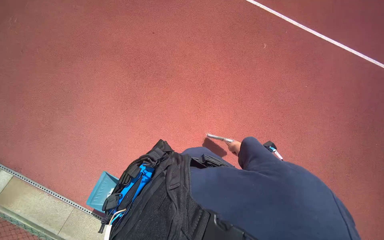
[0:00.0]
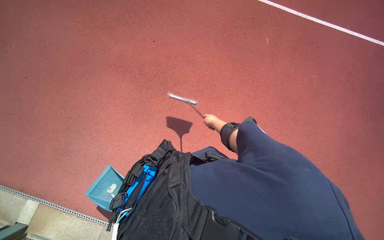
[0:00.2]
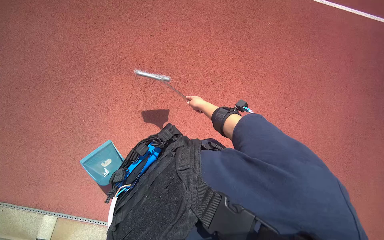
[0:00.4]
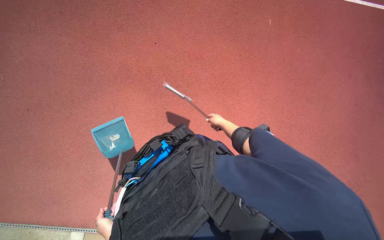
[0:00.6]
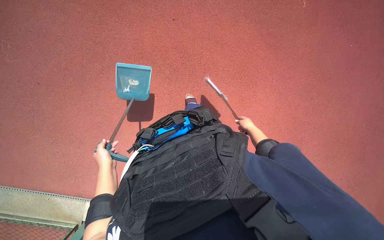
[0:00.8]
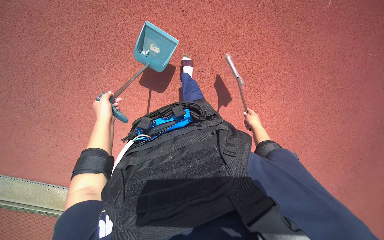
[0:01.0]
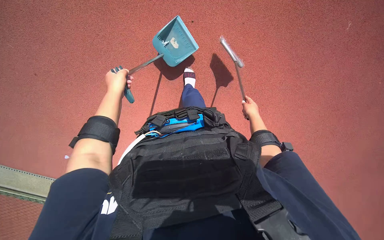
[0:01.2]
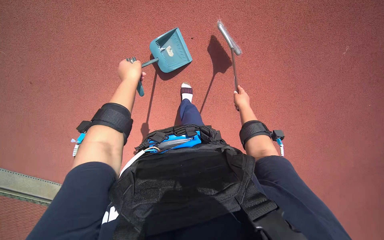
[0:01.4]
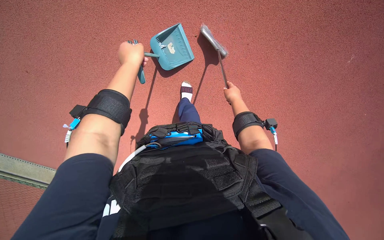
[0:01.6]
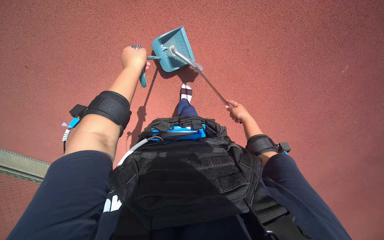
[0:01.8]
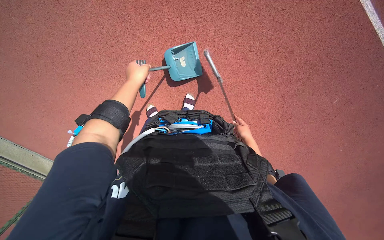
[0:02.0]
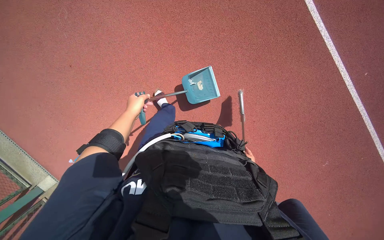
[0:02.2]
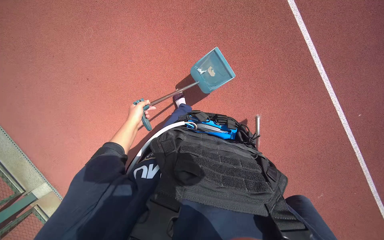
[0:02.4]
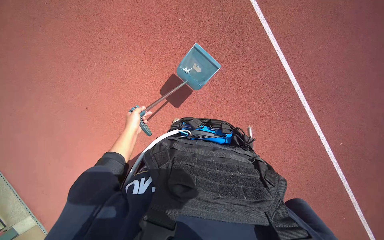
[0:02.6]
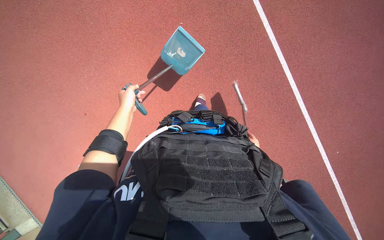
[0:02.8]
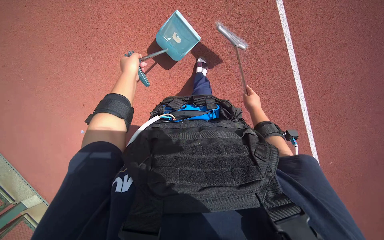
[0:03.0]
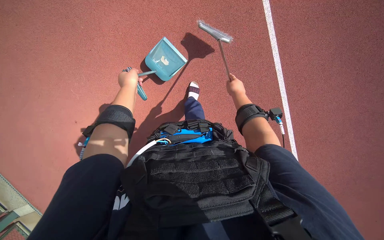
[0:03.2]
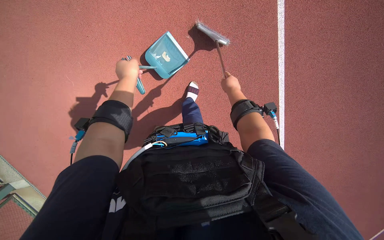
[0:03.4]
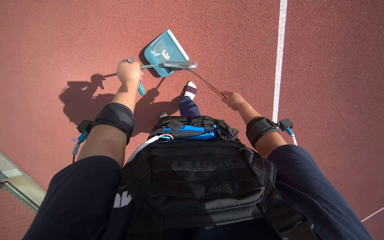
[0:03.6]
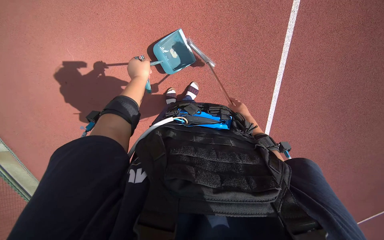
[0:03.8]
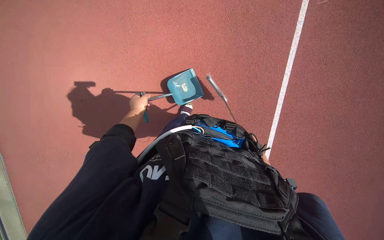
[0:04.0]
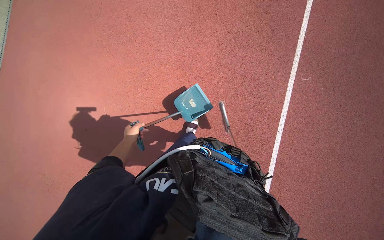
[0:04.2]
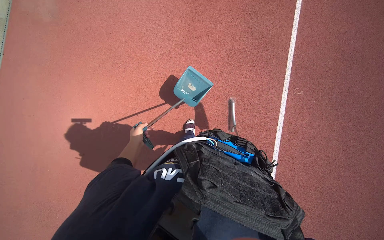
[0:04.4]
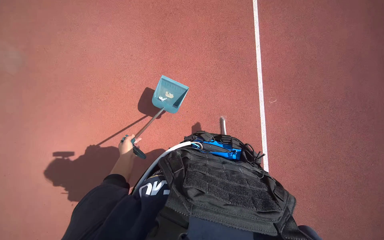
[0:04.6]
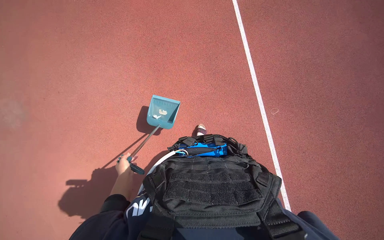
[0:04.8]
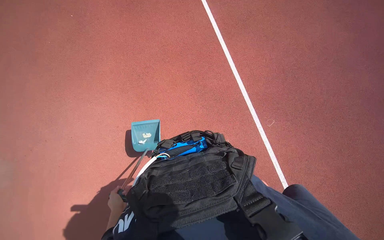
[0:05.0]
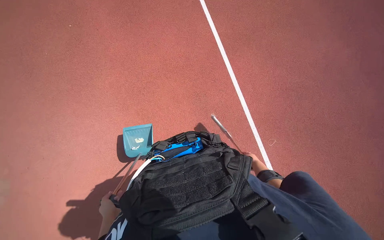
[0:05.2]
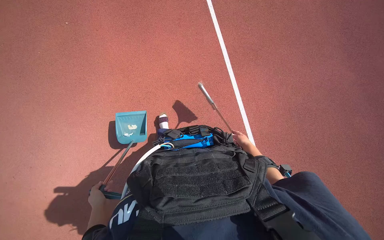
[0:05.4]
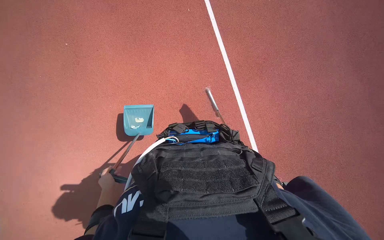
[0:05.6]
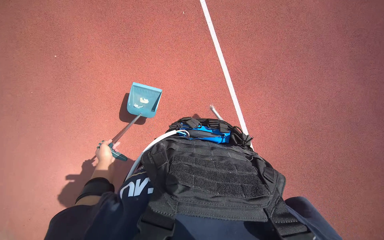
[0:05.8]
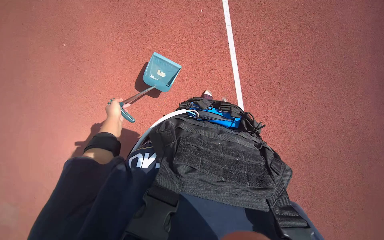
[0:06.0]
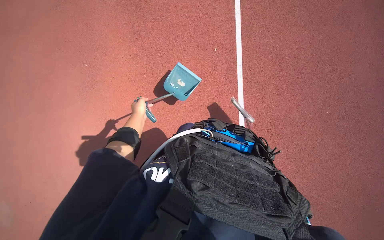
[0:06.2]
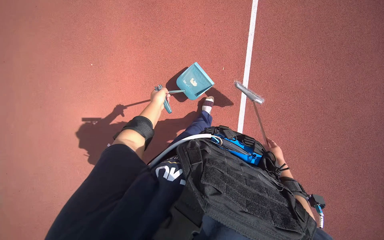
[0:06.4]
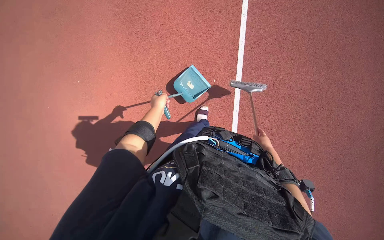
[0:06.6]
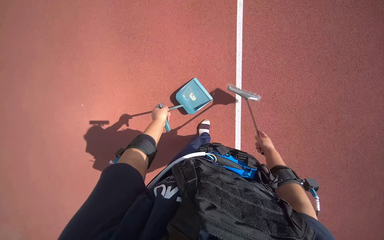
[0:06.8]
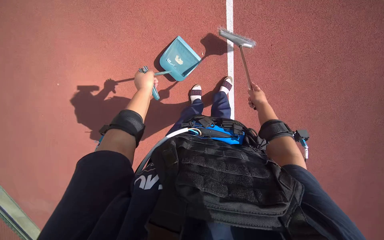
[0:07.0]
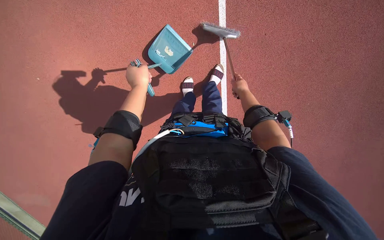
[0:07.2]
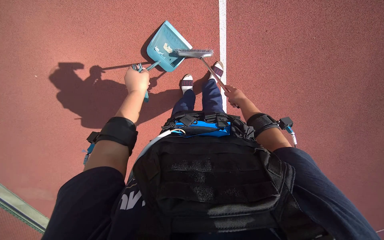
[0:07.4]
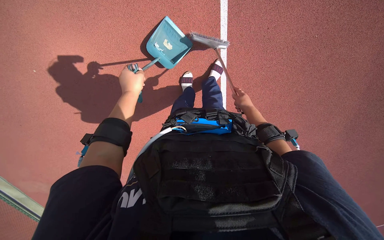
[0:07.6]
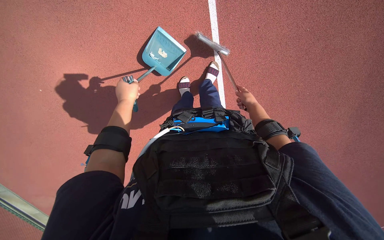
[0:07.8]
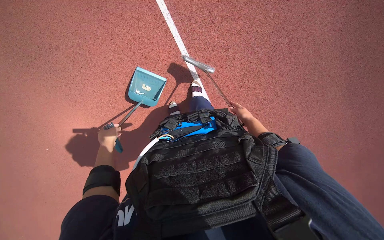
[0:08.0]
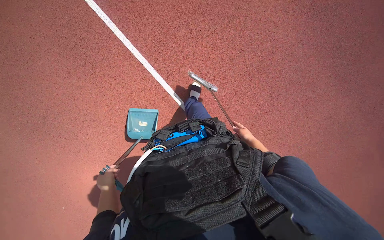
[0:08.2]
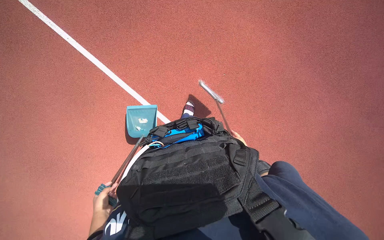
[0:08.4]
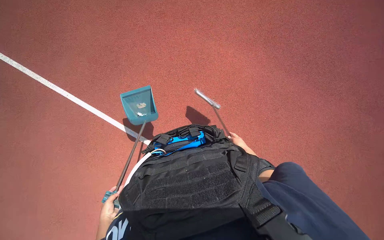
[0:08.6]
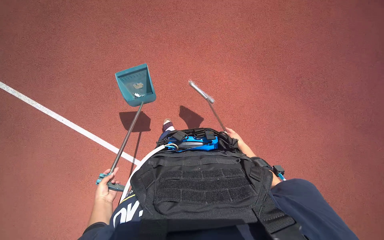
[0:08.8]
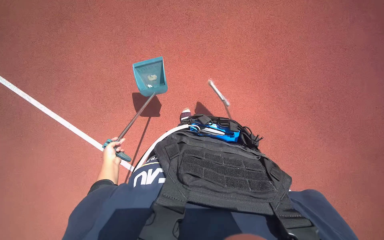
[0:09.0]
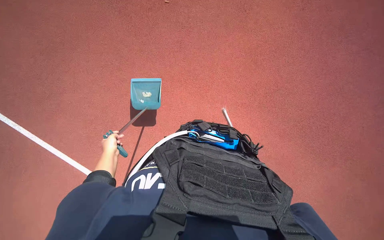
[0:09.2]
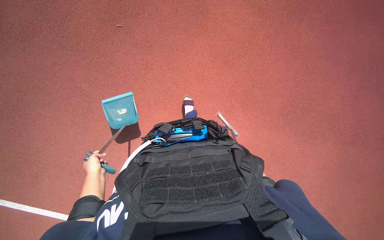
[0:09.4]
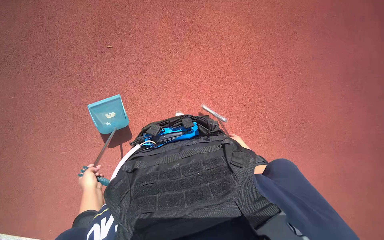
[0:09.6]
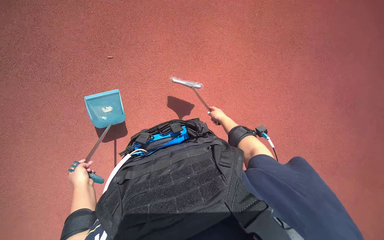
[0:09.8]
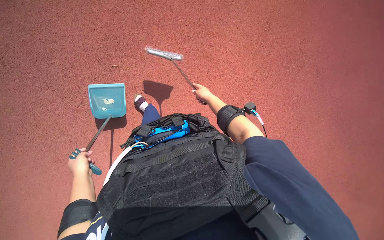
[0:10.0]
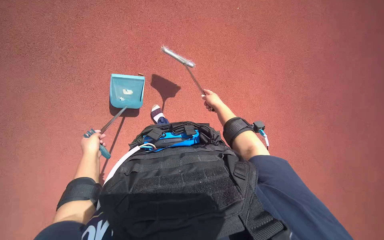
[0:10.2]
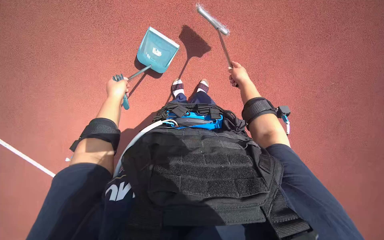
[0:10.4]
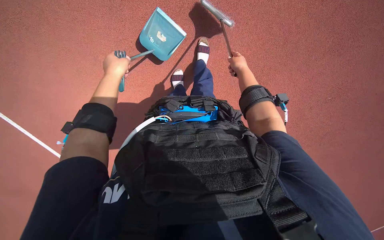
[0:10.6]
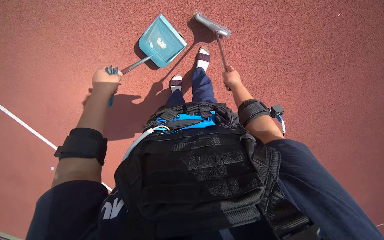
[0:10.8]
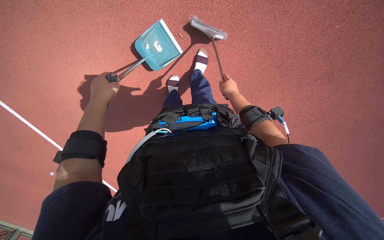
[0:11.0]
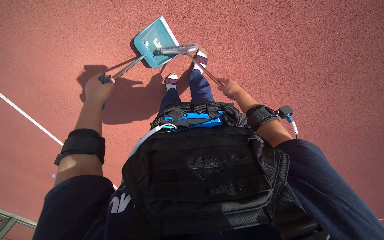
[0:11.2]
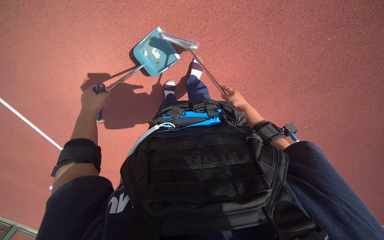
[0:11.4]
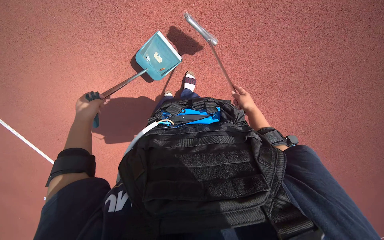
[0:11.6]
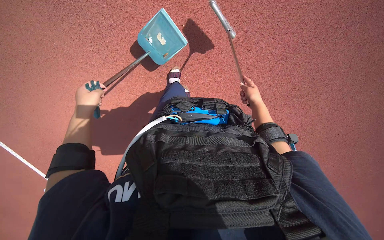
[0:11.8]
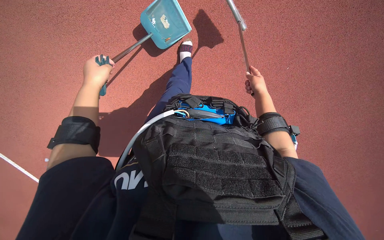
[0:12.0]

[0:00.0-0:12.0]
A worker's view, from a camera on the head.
Job: preparing cleaning supplies.
The whole recording: Assembling and disassembling cleaning tools. The worker is collecting waste from the work area. and repeatedly assembles and disassembles the broom and dustpan.
1.6 to 3.0 s: The left hand moves roughly 20 cm down the picture and comes back; the right hand goes down the picture and returns, approximately 25 cm each way.
3.0 to 4.4 s: The wearer looks about 40 degrees further upward. The scene rotates clockwise by roughly 35 degrees.
4.4 to 6.0 s: The wearer moves about 40 cm.
6.0 to 7.6 s: The wearer looks about 15 degrees further downward. The left hand goes approximately 20 cm to the right.
7.6 to 9.0 s: The view tilts approximately 40 degrees upward. The scene turns some 45 degrees counterclockwise in the picture.
9.0 to 10.4 s: Both hands travel together up the picture, some 40 cm.
10.4 to 12.0 s: The view tilts approximately 15 degrees upward. The left hand moves roughly 5 cm down the picture and comes back. The right hand moves to the right, about 20 cm.

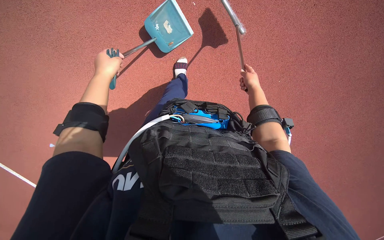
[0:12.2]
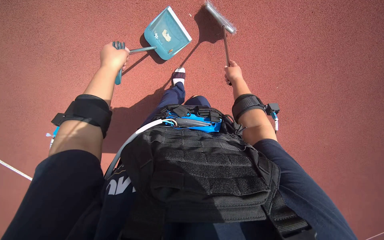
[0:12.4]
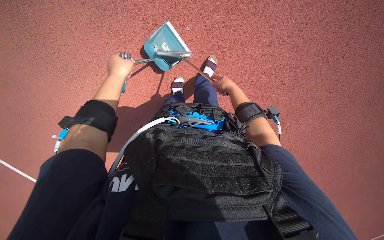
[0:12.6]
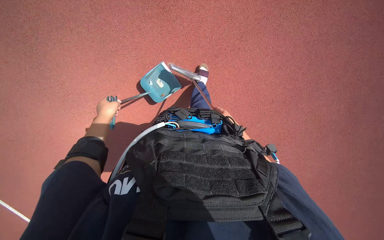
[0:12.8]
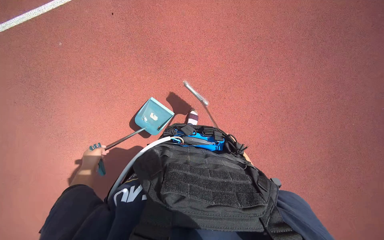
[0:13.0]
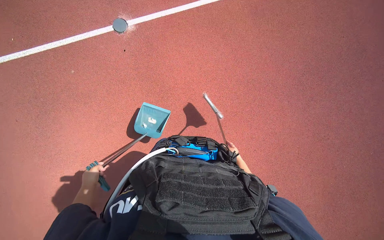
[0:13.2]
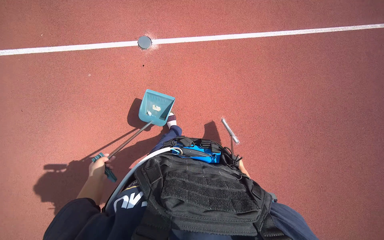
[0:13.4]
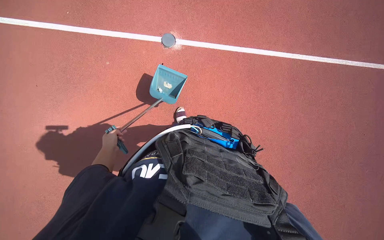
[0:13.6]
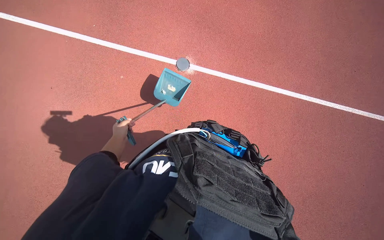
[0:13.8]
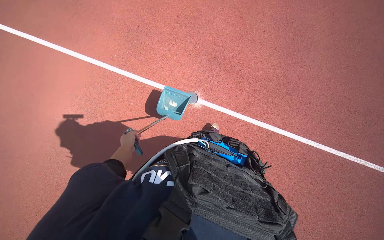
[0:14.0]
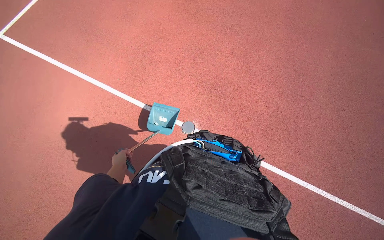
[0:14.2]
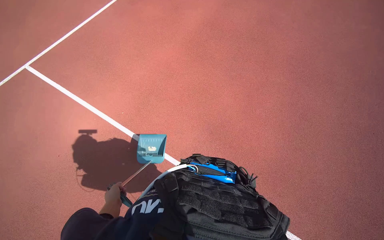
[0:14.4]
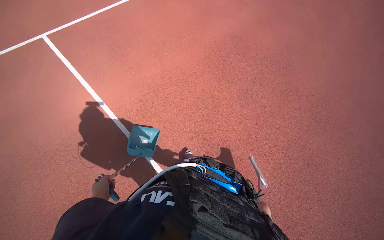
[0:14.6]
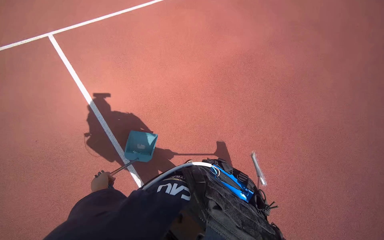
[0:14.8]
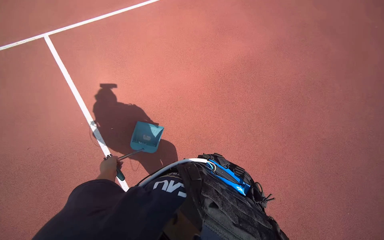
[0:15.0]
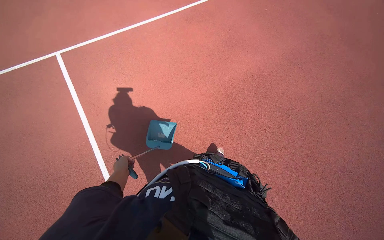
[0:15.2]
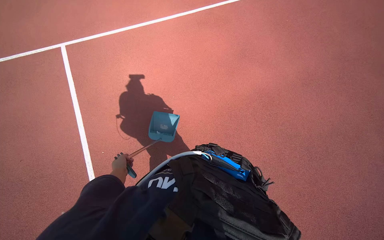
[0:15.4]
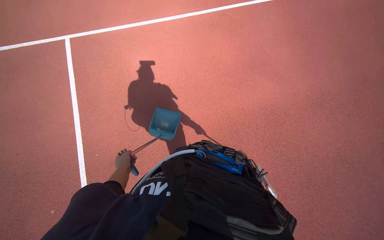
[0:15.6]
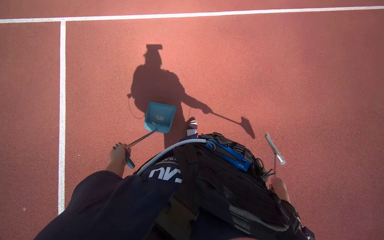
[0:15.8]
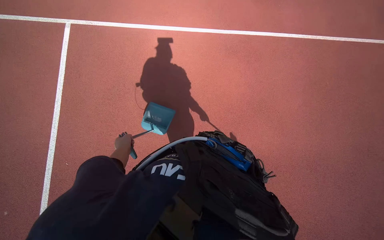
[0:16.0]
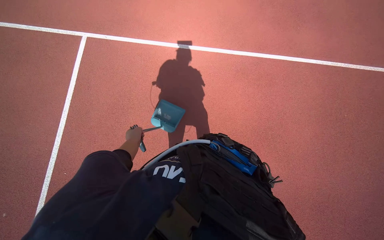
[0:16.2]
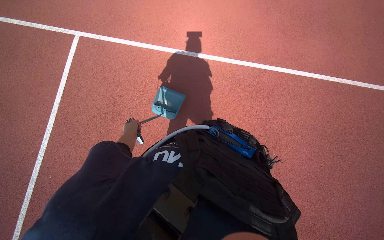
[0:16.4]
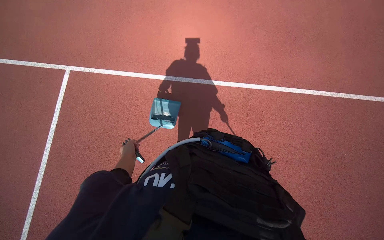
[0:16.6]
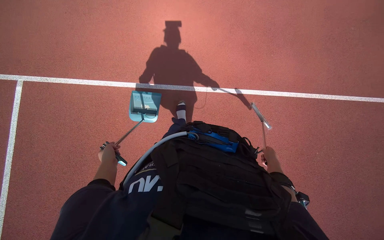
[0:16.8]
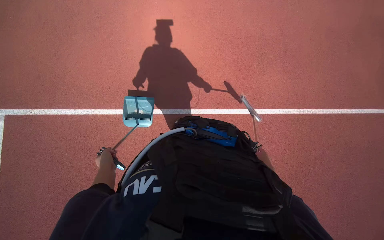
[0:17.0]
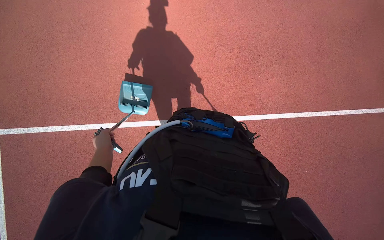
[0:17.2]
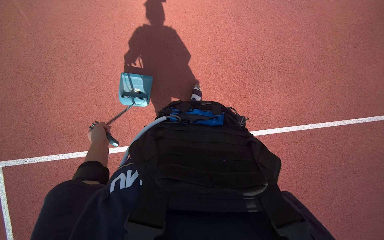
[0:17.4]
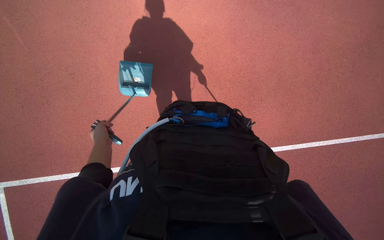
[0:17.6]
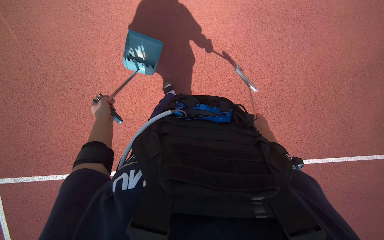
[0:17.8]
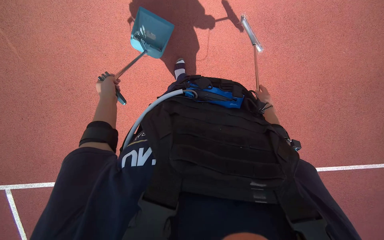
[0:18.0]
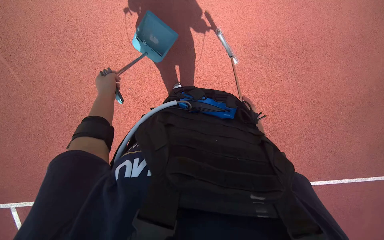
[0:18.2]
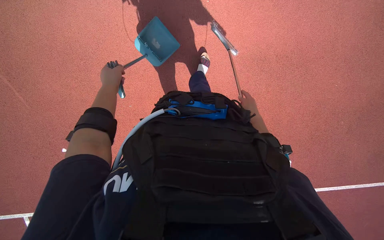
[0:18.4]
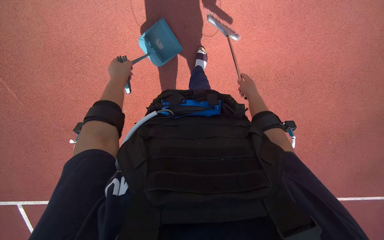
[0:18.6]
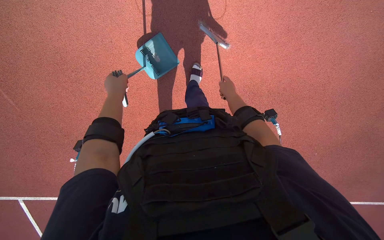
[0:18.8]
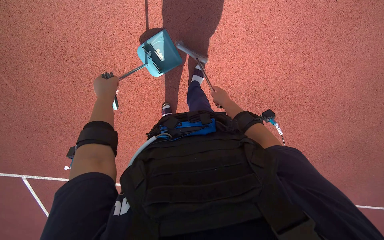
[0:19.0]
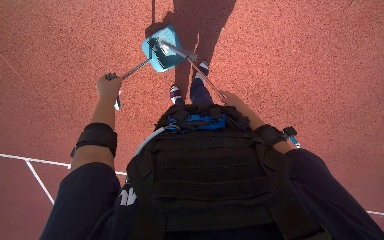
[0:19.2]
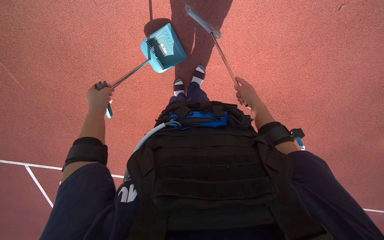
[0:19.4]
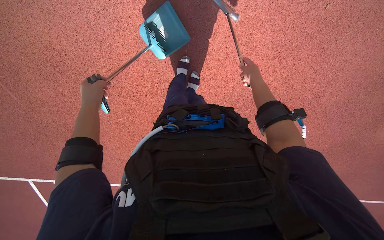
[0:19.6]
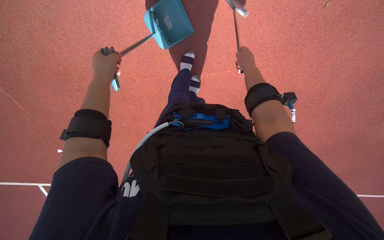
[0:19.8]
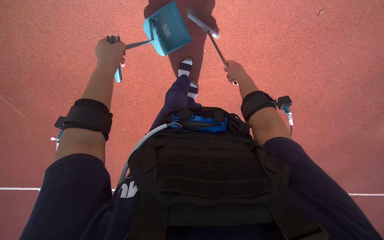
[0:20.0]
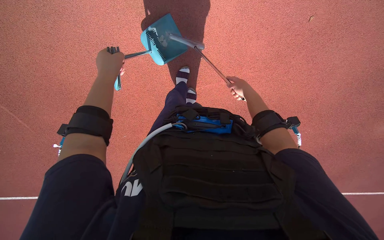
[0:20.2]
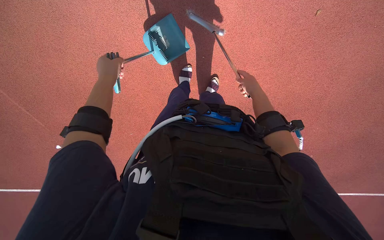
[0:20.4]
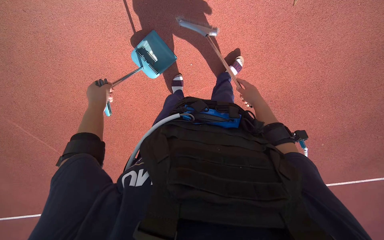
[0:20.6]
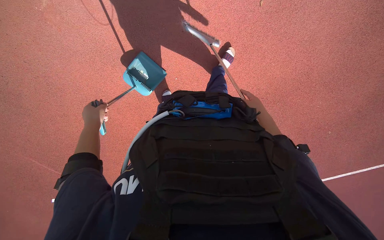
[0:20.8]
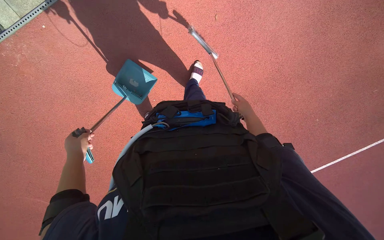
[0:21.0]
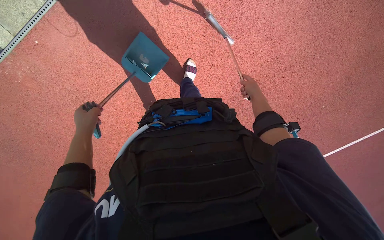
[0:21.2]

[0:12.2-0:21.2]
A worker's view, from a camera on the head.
Job: preparing cleaning supplies.
The whole recording: Assembling and disassembling cleaning tools. The worker is collecting waste from the work area. and repeatedly assembles and disassembles the broom and dustpan.
12.2 to 13.8 s: The wearer looks some 20 degrees further upward. The scene turns about 25 degrees clockwise in the picture.
15.2 to 16.6 s: The left hand goes roughly 20 cm up the picture.
16.6 to 18.2 s: The left hand moves up the picture, some 30 cm.
19.8 to 21.2 s: The right hand shifts some 15 cm down the picture.
